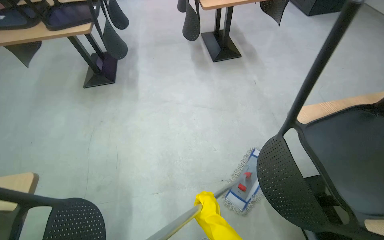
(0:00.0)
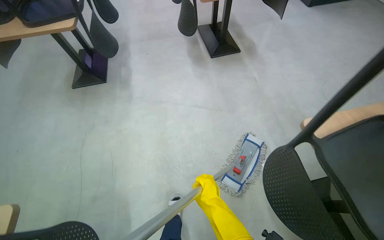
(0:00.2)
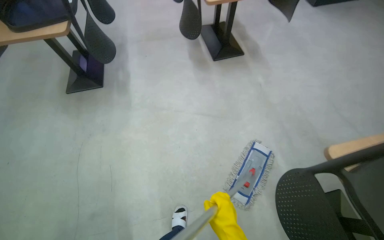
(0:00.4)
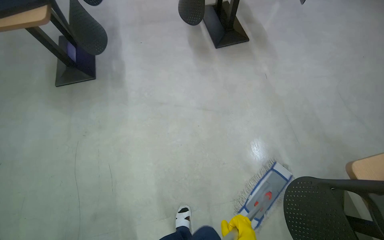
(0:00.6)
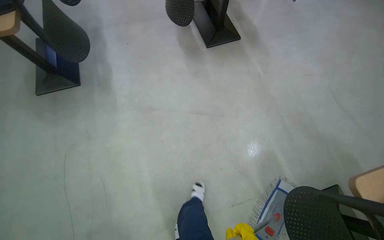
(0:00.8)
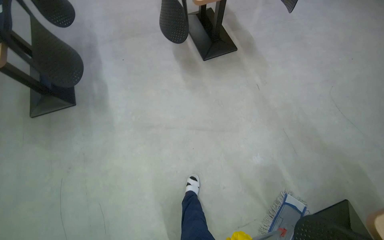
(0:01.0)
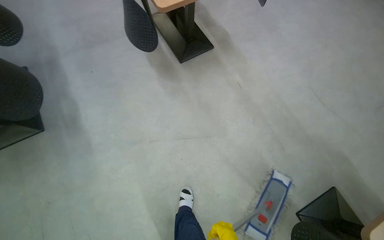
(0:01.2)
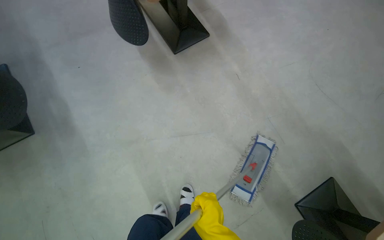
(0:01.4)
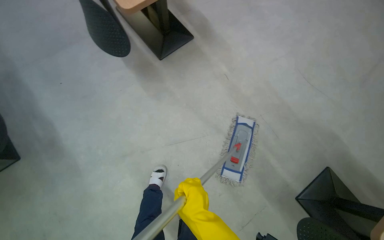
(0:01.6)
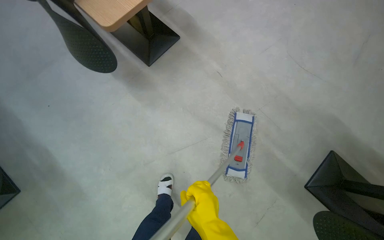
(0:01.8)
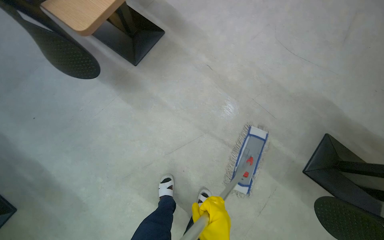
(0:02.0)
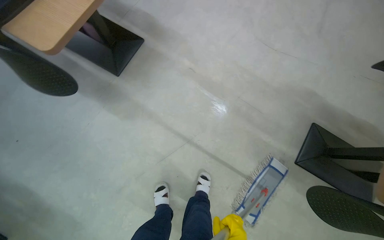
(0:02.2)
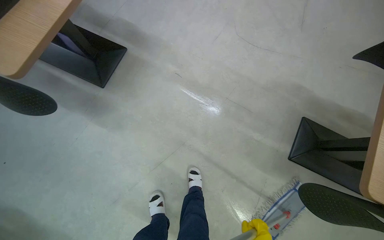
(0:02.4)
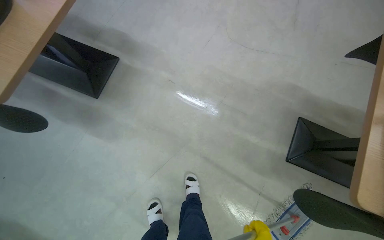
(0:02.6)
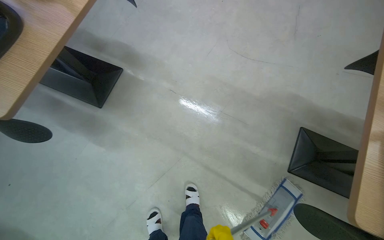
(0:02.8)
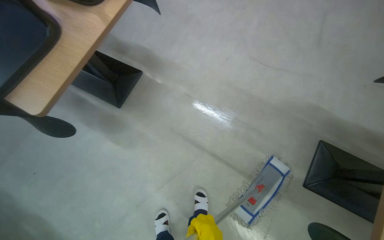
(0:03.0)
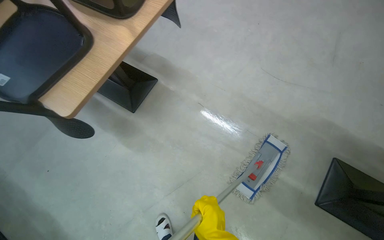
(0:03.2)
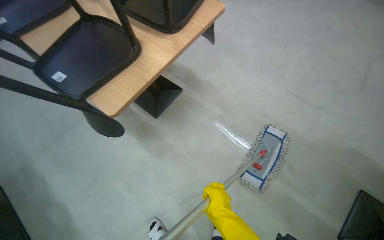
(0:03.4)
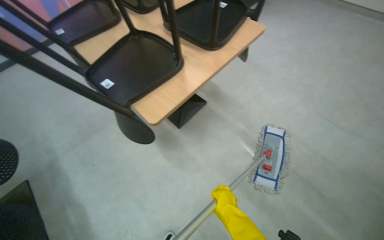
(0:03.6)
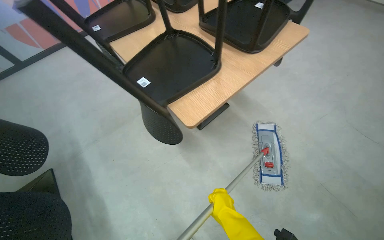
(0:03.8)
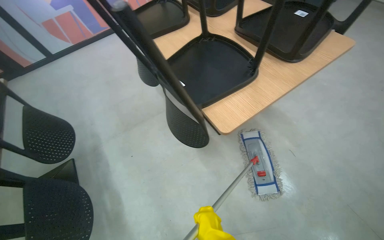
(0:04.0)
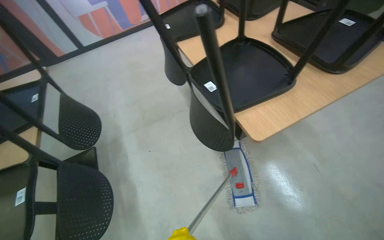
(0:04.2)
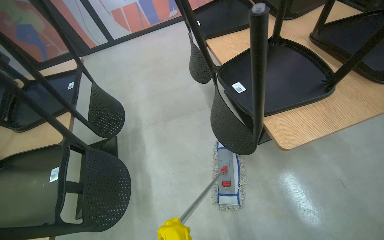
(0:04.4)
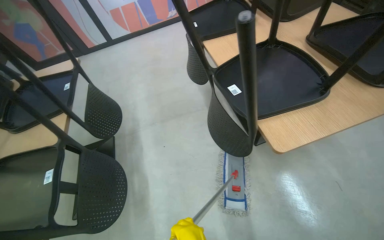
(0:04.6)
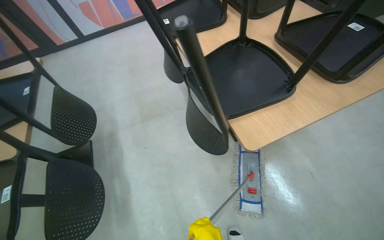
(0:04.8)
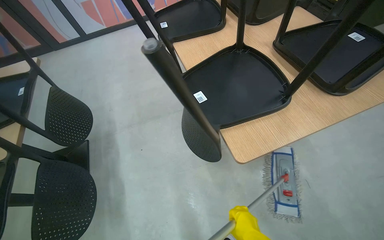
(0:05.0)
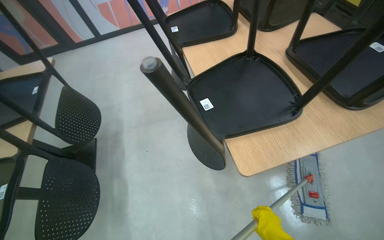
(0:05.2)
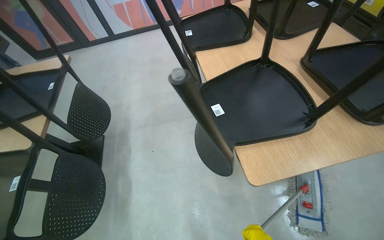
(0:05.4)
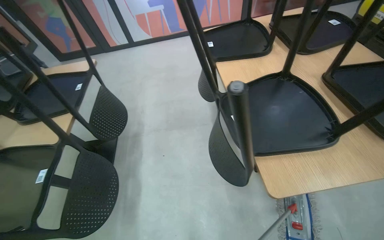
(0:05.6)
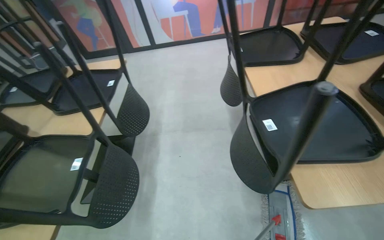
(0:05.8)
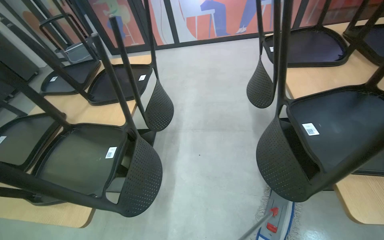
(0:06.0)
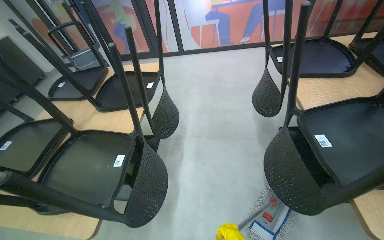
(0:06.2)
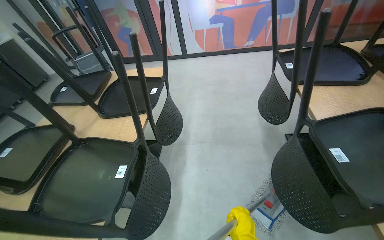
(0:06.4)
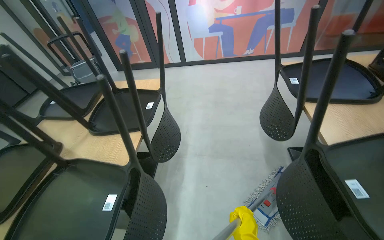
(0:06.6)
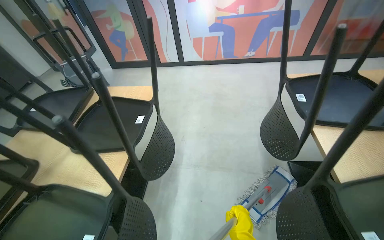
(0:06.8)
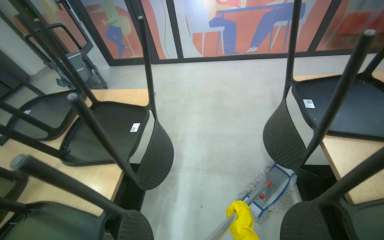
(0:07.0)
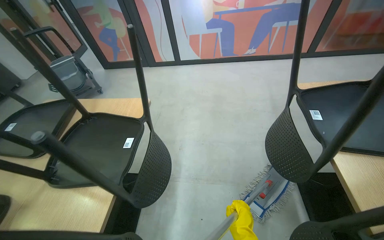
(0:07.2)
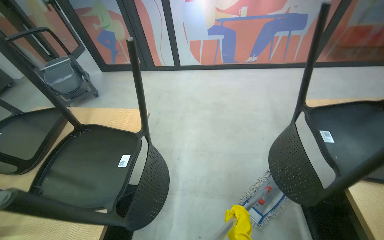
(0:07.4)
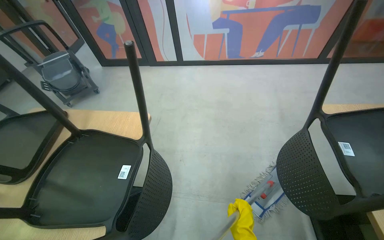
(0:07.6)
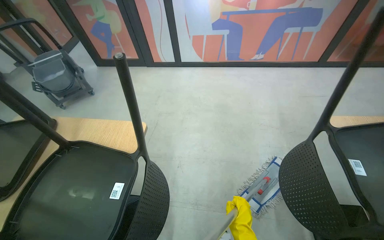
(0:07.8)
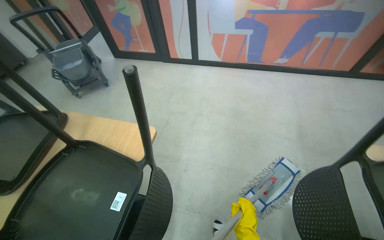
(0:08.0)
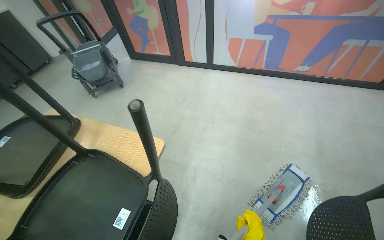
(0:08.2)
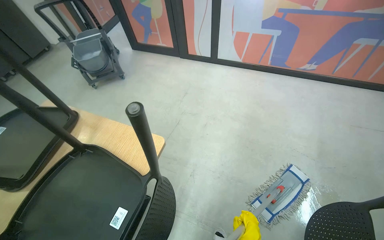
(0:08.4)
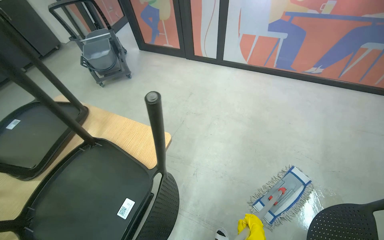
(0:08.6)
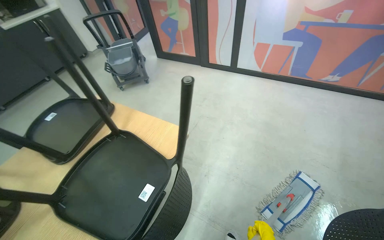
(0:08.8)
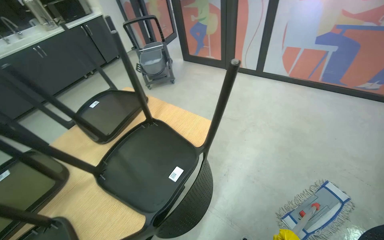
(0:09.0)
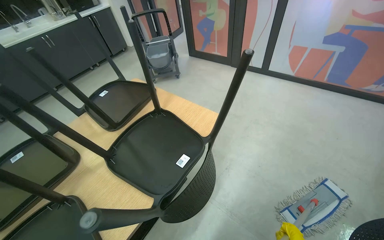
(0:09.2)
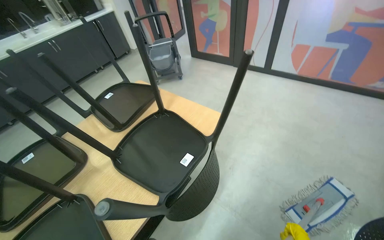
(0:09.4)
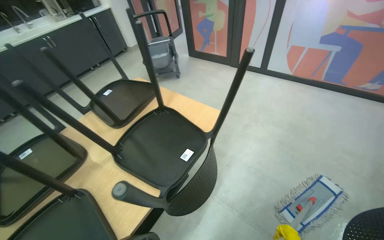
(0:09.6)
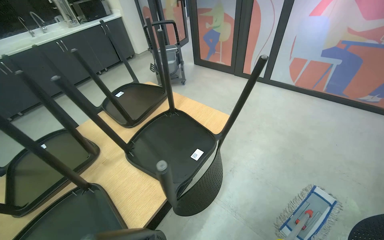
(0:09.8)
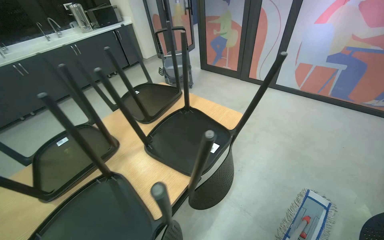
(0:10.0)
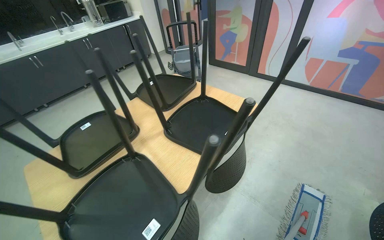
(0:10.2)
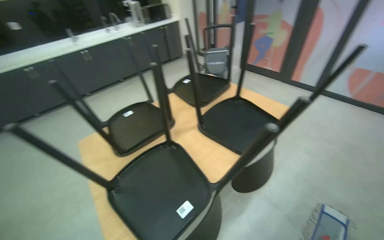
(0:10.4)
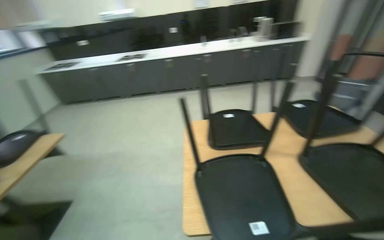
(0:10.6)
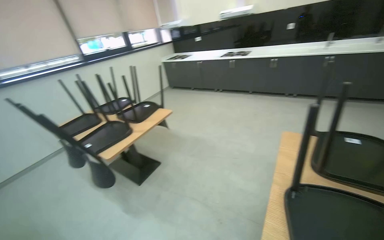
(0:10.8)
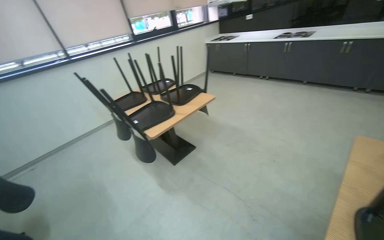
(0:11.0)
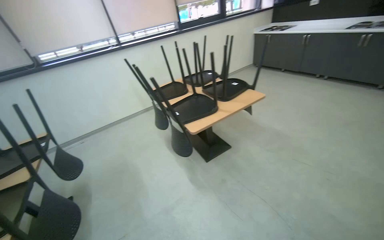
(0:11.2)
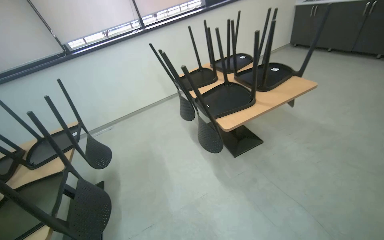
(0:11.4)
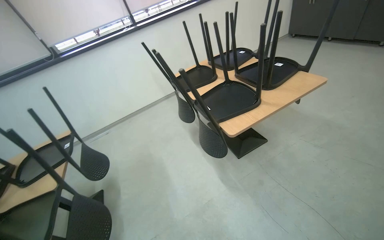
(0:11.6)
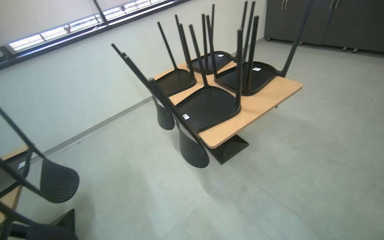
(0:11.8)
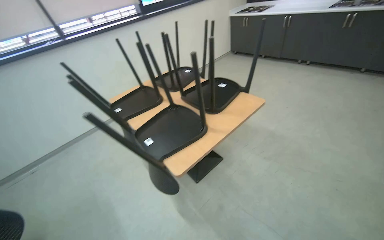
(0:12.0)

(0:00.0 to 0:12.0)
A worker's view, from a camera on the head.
Job: mopping floor.
The whole recording: Mopping canteen floor. The worker mops the canteen floor with a flat mop and a bucket.
0:00.0 - 0:01.6: The wearer moves approximately 90 cm. The wearer looks about 30 degrees further to the right. The wearer looks approximately 20 degrees further downward.
0:03.0 - 0:04.4: The head travels to the left, roughly 50 cm. The wearer's head swings some 40 degrees to the left.
0:06.0 - 0:07.6: The camera travels some 70 cm.
0:07.6 - 0:09.0: The wearer's head swings some 30 degrees to the left.
0:09.0 - 0:10.4: The head travels about 50 cm.
0:10.4 - 0:12.0: The camera travels some 90 cm. The head turns to the left by some 85 degrees.

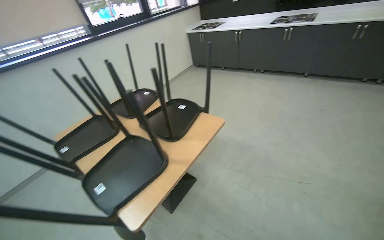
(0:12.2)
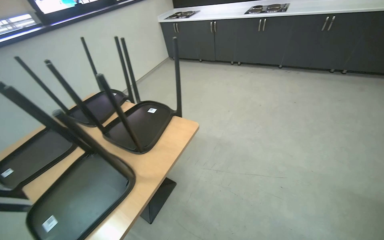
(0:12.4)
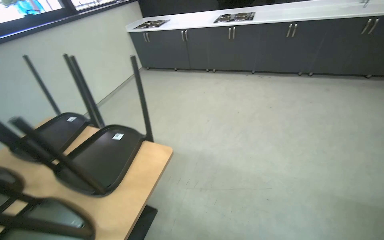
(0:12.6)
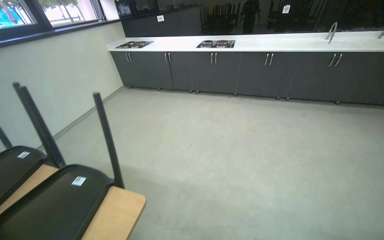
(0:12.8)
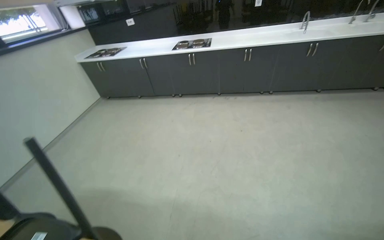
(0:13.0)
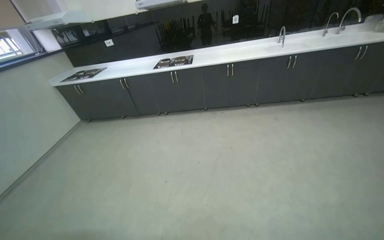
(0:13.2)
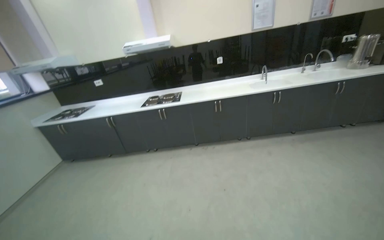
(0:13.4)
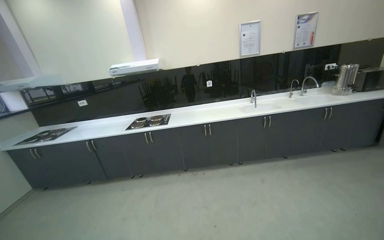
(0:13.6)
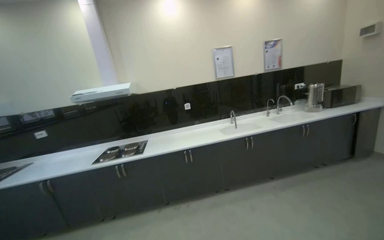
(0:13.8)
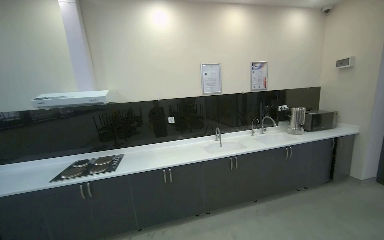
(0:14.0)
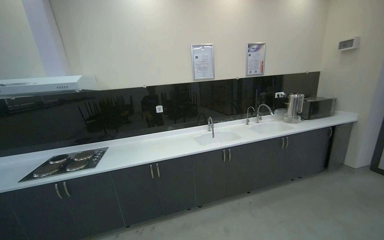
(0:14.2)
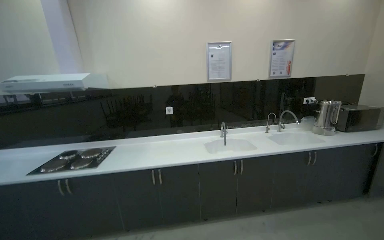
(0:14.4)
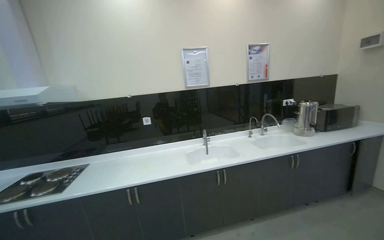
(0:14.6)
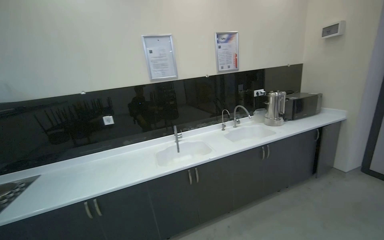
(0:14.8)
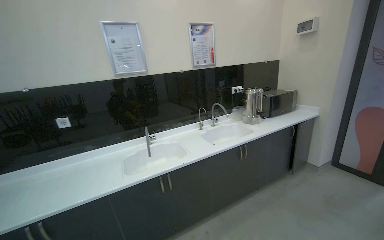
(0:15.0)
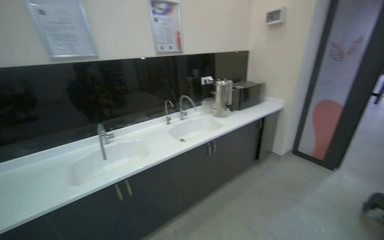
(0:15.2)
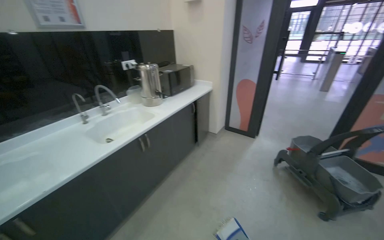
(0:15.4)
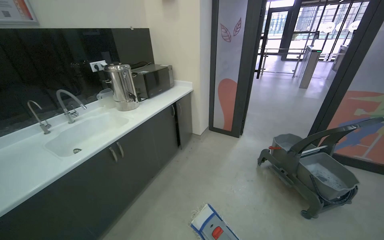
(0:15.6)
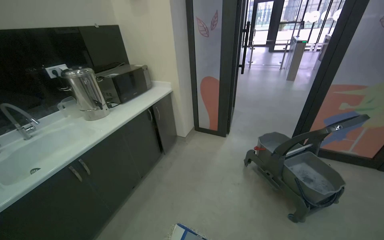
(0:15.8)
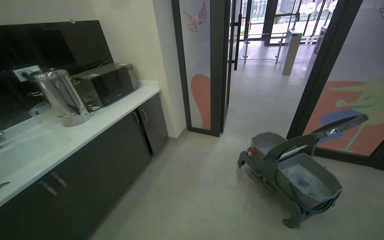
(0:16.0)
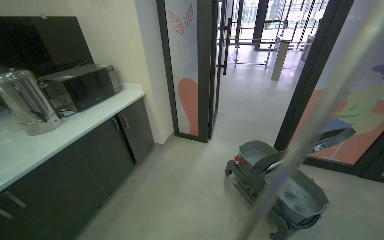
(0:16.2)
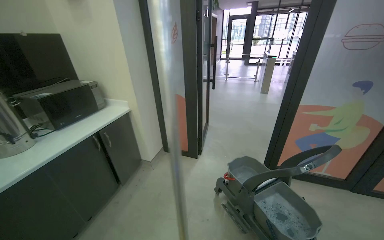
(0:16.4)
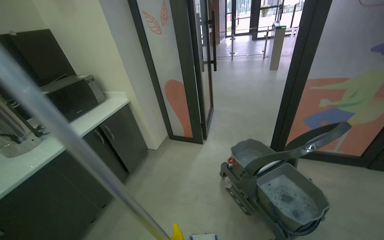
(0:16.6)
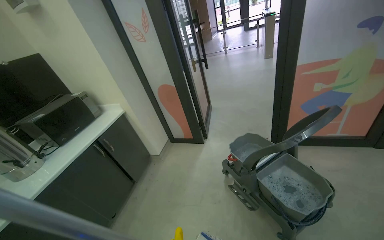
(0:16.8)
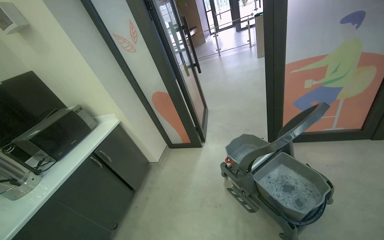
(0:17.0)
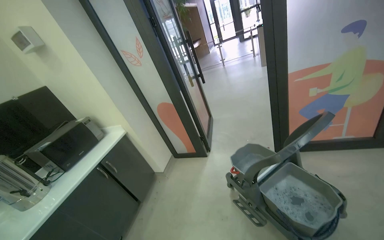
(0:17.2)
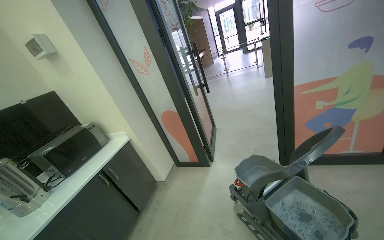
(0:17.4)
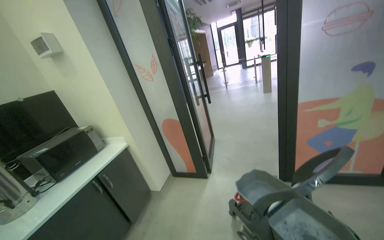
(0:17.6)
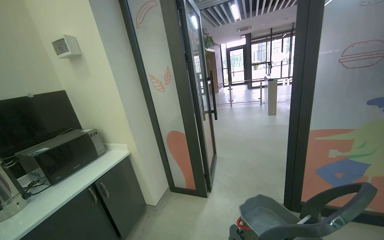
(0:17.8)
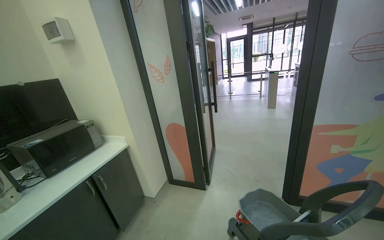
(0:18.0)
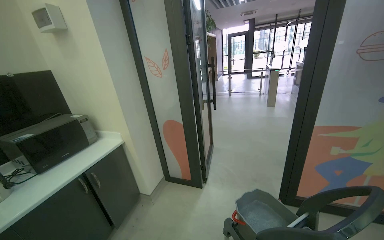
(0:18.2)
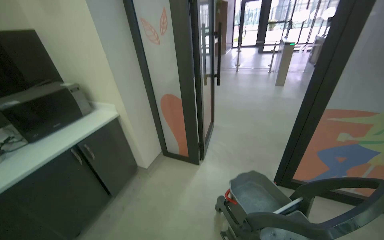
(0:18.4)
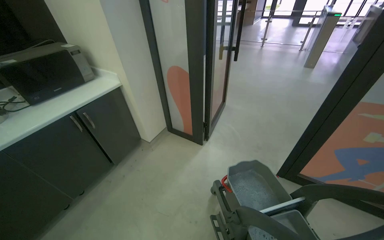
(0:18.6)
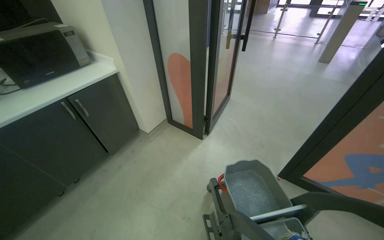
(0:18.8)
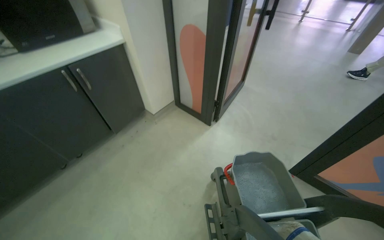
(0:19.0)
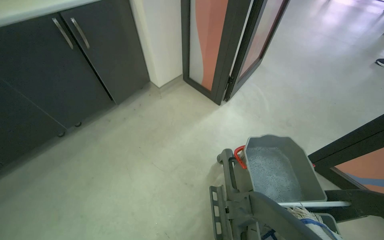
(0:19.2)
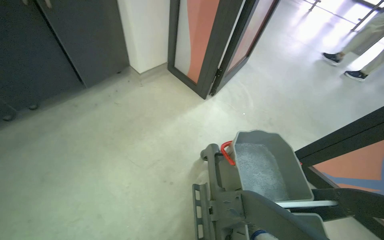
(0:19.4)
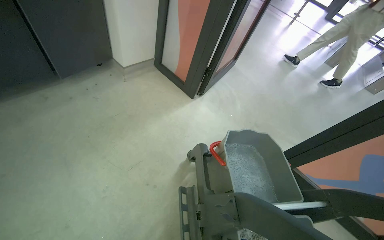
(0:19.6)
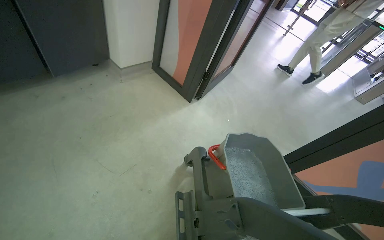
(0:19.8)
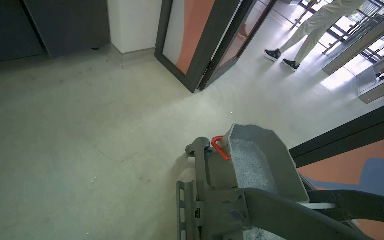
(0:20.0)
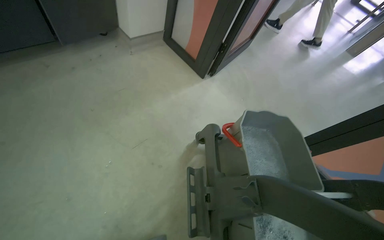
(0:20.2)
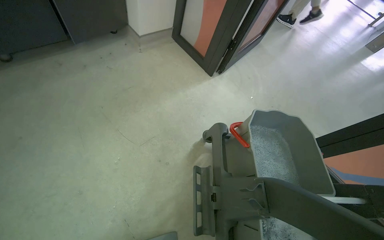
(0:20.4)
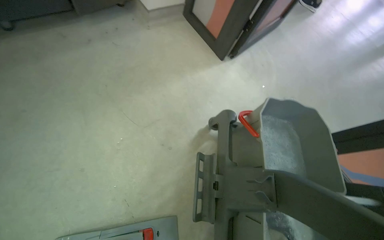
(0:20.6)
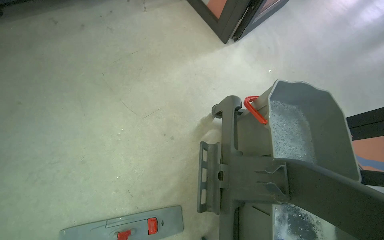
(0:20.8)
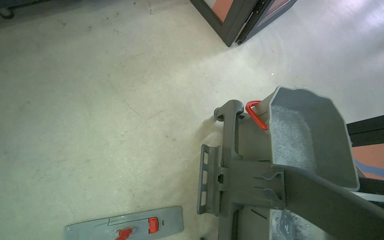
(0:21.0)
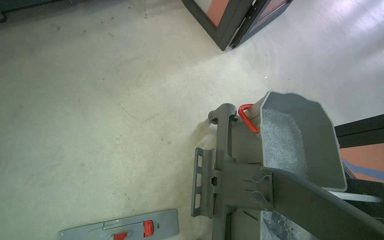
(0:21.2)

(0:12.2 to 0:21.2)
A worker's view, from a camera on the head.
Job: mopping floor.
The whole recording: Mopping canteen floor. The worker mops the canteen floor with a flat mop and a bucket.
0:12.2 - 0:13.8: The camera travels roughly 1.5 m. The head rotates roughly 45 degrees to the right. The camera pitches upward, by roughly 35 degrees.
0:13.8 - 0:15.2: The camera travels approximately 1 m. The camera sweeps to the right, by about 25 degrees.
0:15.2 - 0:16.6: The head travels about 1 m. The wearer's head swings some 35 degrees to the right.
0:18.2 - 0:19.8: The camera travels approximately 60 cm. The wearer looks about 30 degrees further downward. Everything in view rotates roughly 30 degrees clockwise.
0:19.8 - 0:21.2: The wearer looks approximately 15 degrees further downward.
